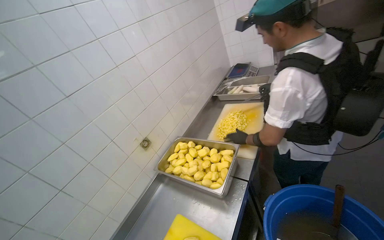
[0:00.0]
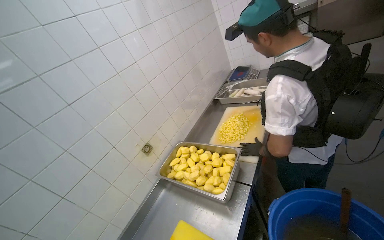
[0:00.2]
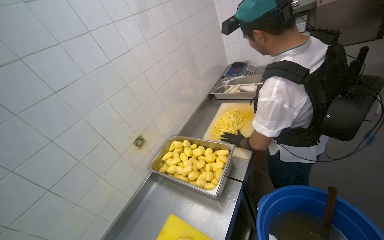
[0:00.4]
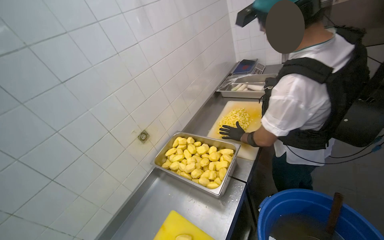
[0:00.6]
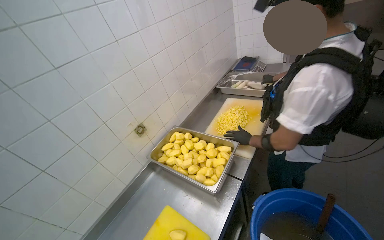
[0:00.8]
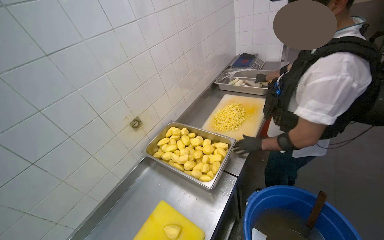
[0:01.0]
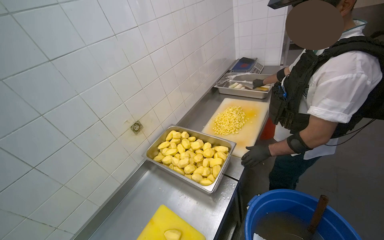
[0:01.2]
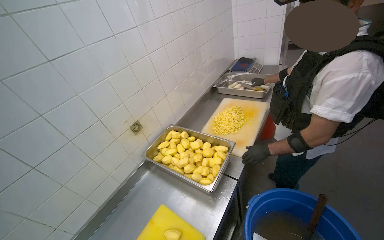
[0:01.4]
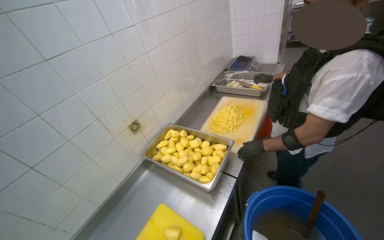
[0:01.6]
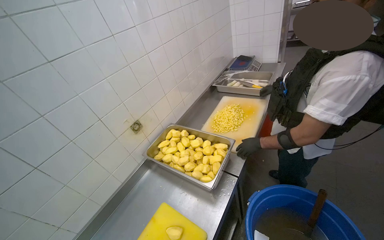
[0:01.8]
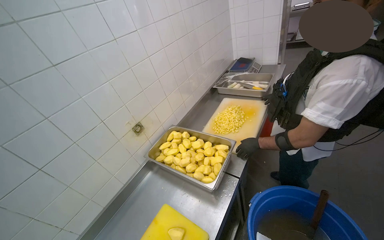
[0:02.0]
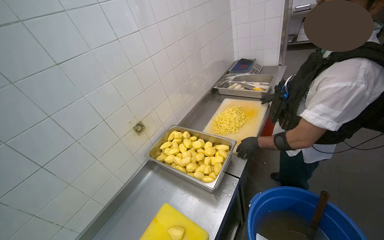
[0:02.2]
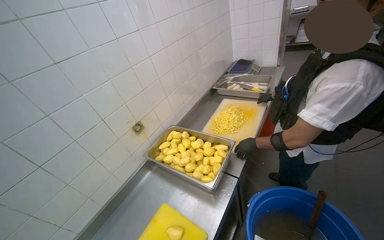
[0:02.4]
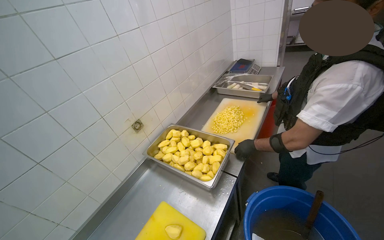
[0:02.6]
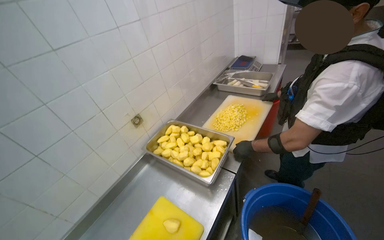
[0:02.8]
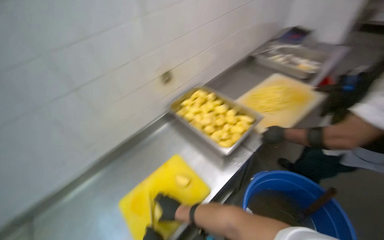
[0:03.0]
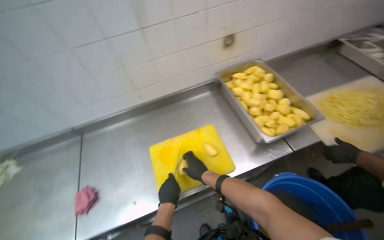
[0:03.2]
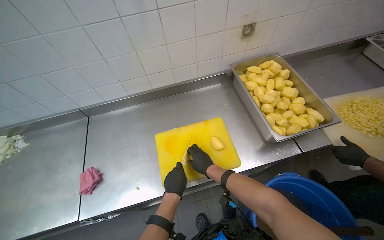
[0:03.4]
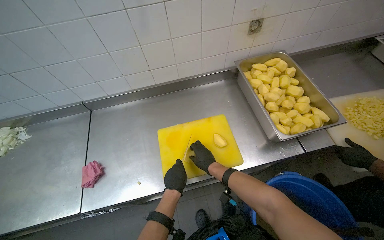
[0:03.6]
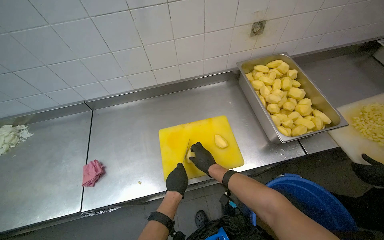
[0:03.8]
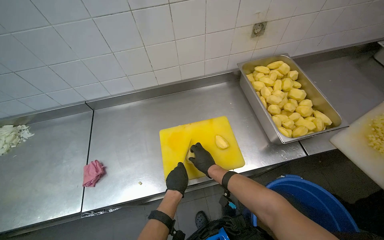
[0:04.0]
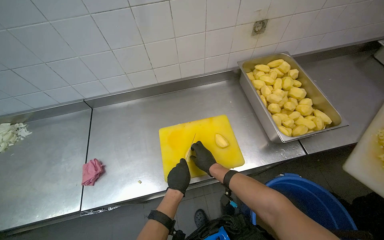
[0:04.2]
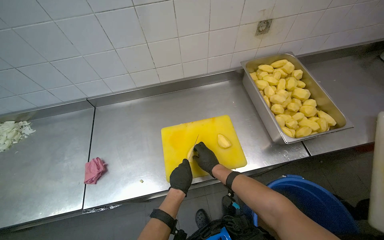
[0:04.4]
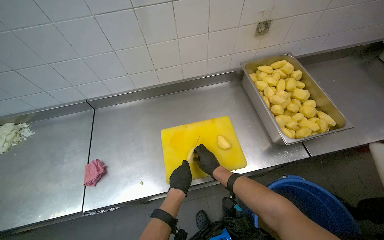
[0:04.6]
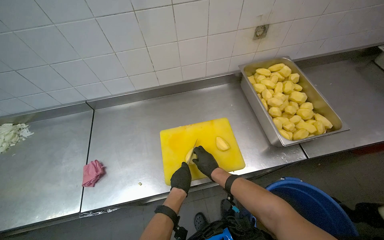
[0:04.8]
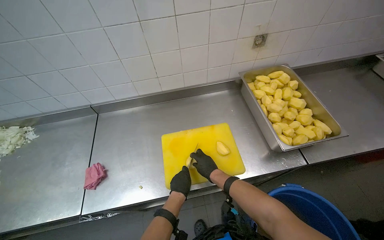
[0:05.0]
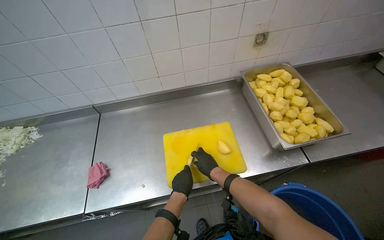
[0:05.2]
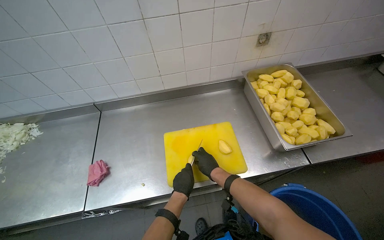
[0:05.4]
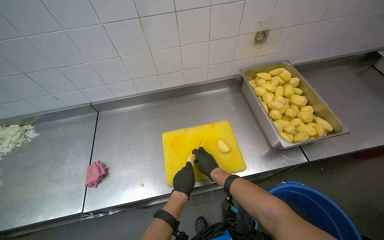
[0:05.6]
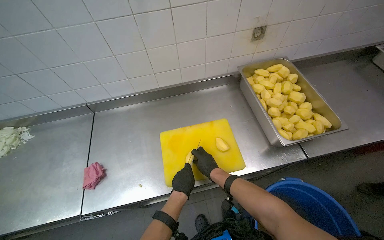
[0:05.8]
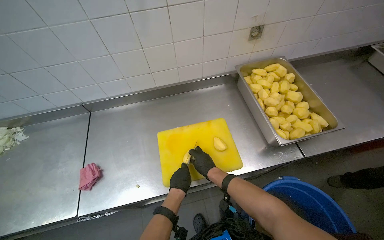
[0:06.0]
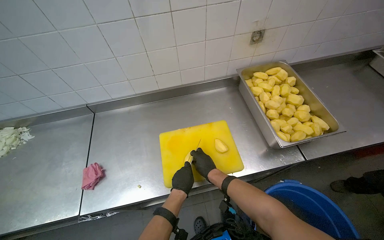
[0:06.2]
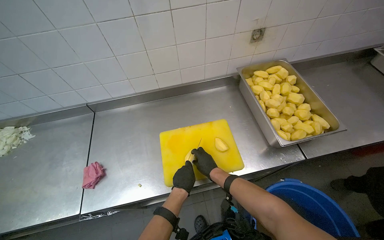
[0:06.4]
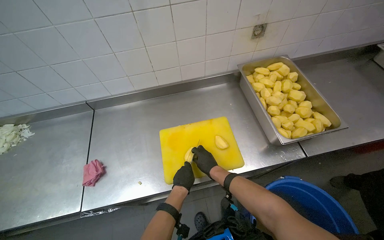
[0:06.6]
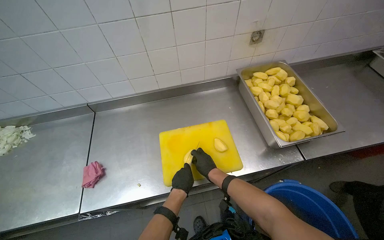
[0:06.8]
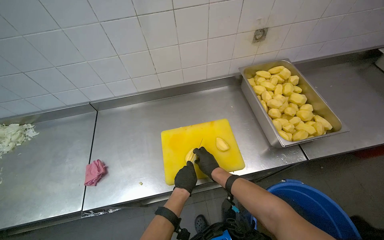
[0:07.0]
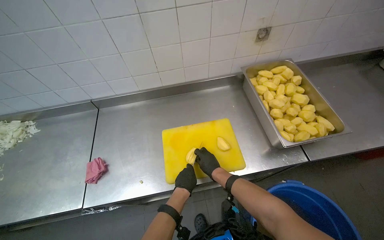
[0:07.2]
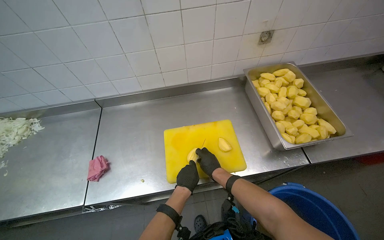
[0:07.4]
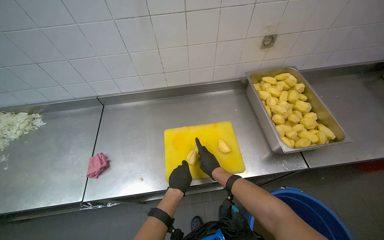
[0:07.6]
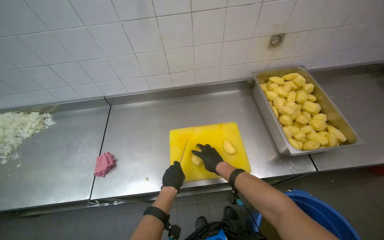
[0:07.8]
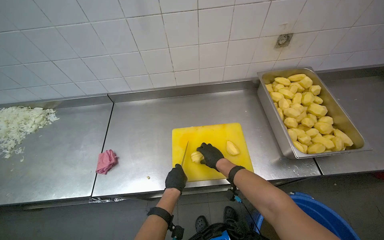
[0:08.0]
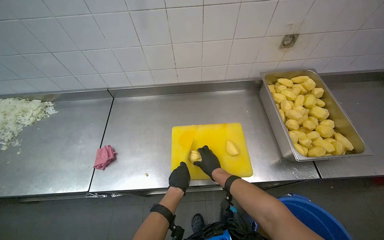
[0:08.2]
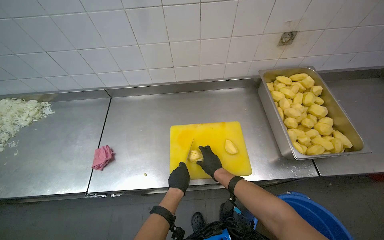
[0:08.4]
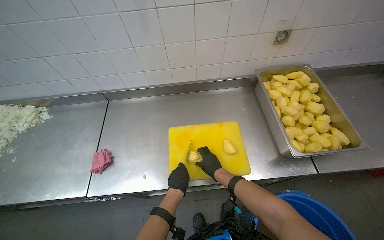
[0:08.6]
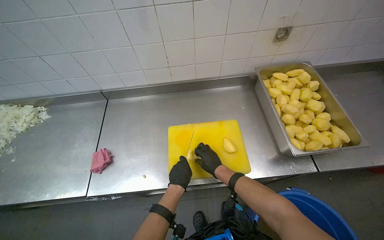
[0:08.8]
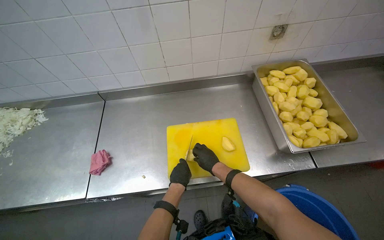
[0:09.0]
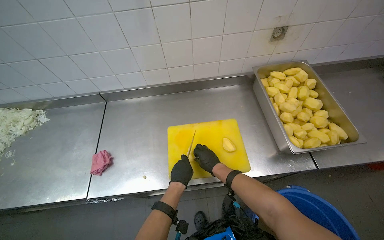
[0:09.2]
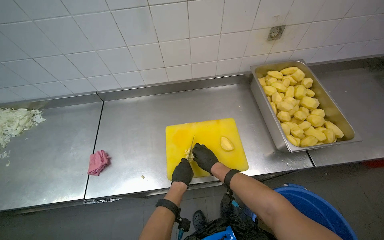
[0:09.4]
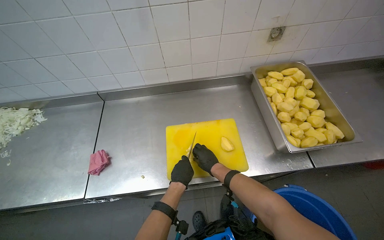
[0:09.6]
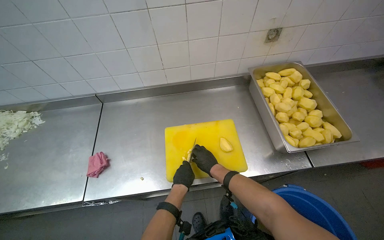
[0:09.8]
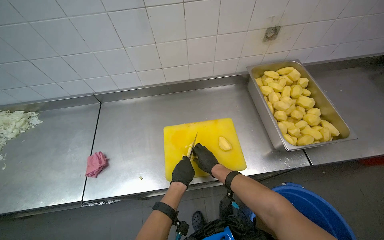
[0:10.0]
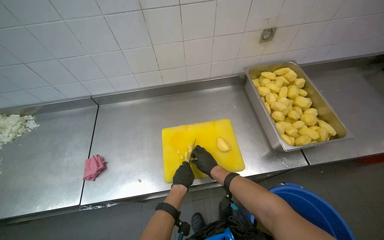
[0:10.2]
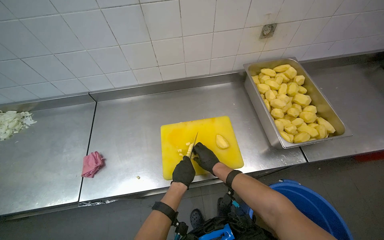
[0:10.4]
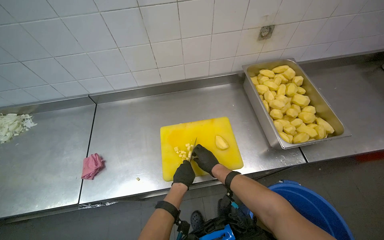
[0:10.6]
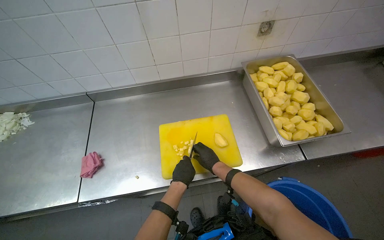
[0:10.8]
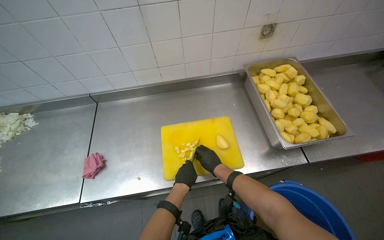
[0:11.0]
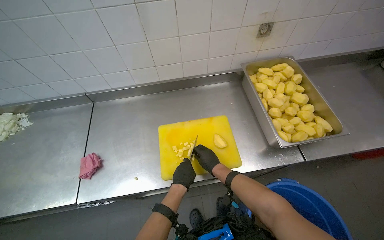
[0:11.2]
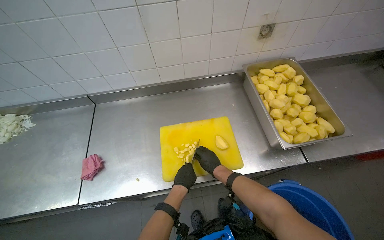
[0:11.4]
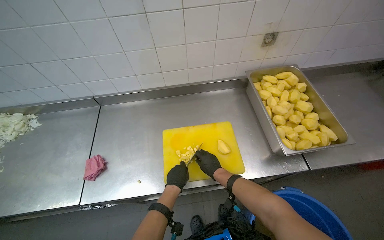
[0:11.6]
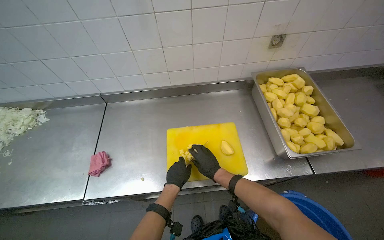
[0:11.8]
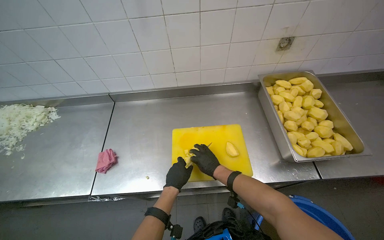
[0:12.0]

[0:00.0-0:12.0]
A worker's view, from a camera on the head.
Job: preparing food.
The whole recording: Chopping potatoes into cubes. The worker chops peeled potatoes into small cubes on a yellow cutting board.
0:03.0 to 0:04.4: The head rotates approximately 30 degrees to the left. The wearer looks some 15 degrees further downward.
0:04.4 to 0:07.6: The hands are busy where they are.
0:09.0 to 0:12.0: The hands make small movements and keep their place.

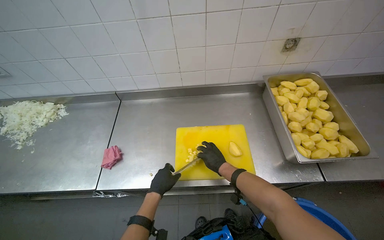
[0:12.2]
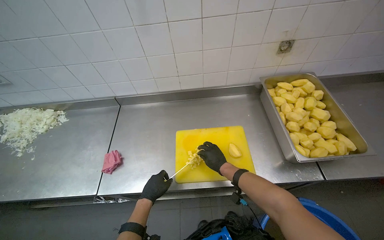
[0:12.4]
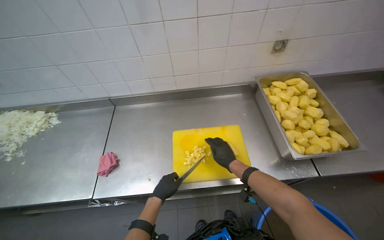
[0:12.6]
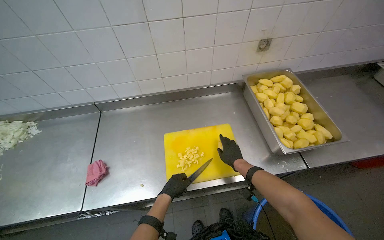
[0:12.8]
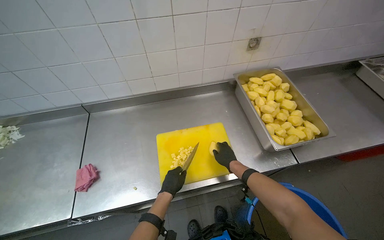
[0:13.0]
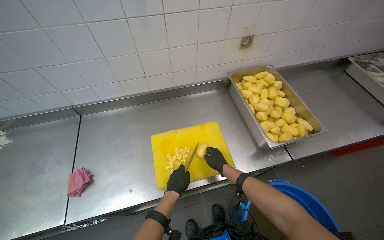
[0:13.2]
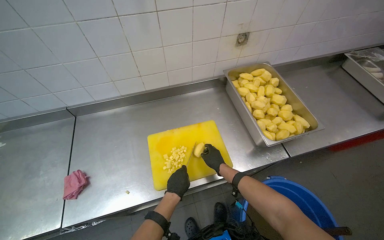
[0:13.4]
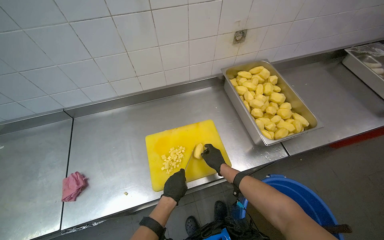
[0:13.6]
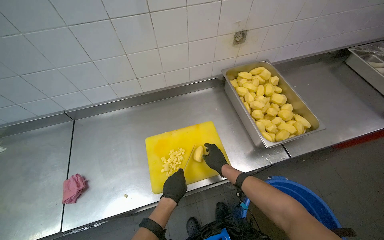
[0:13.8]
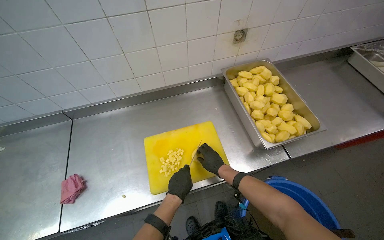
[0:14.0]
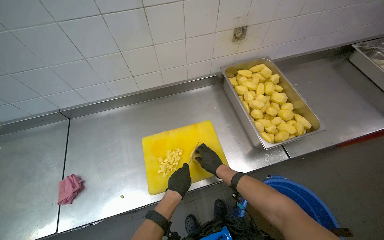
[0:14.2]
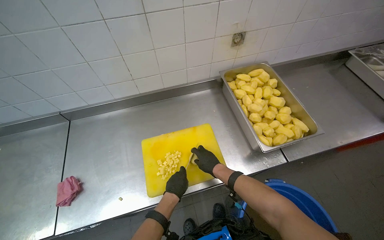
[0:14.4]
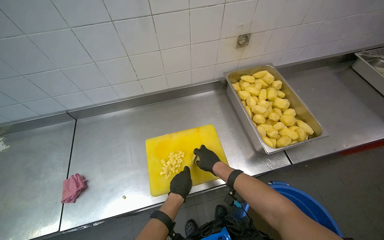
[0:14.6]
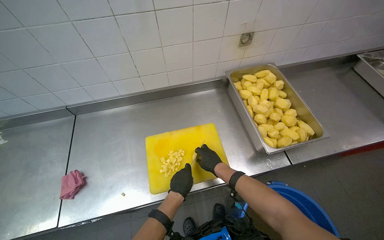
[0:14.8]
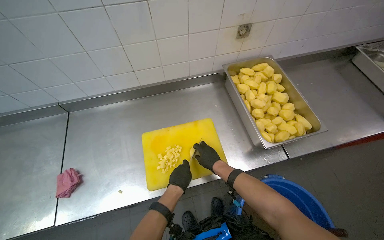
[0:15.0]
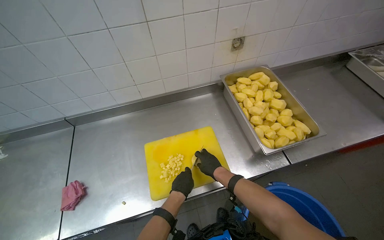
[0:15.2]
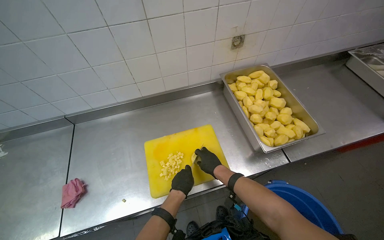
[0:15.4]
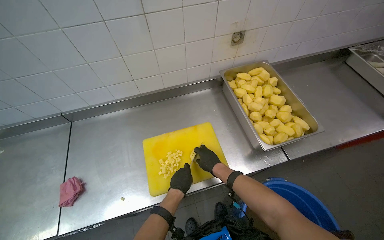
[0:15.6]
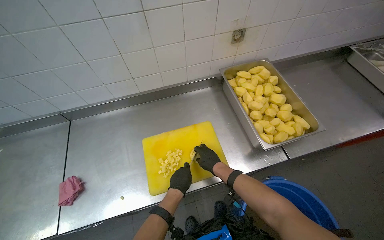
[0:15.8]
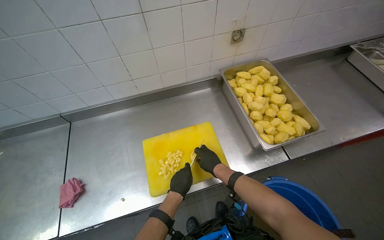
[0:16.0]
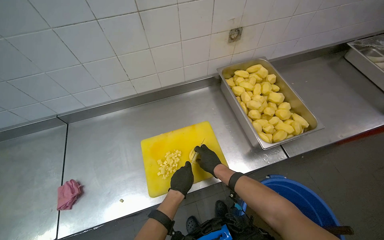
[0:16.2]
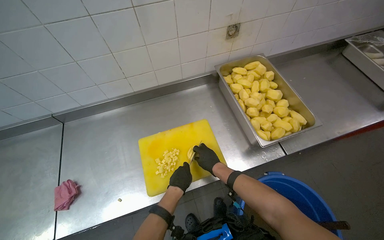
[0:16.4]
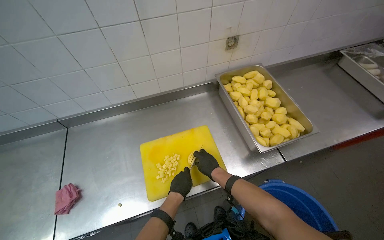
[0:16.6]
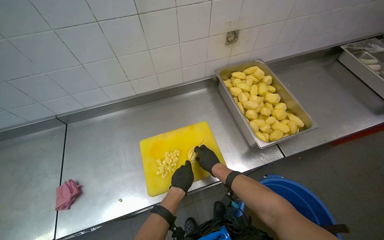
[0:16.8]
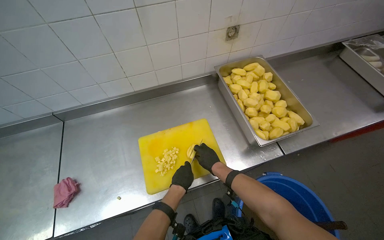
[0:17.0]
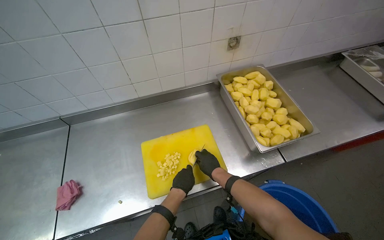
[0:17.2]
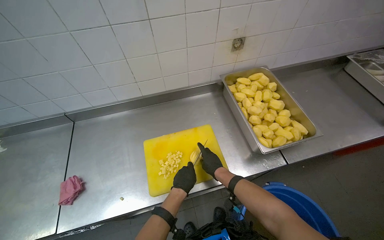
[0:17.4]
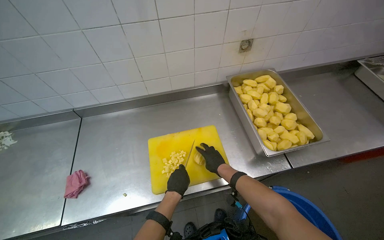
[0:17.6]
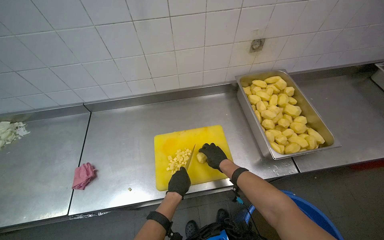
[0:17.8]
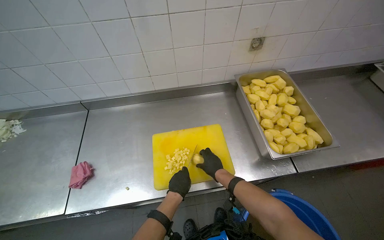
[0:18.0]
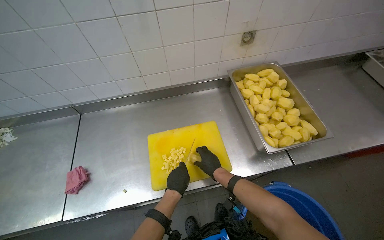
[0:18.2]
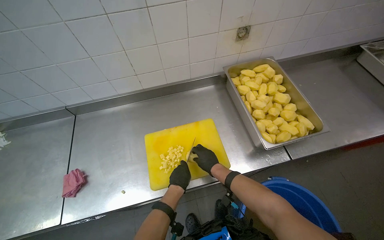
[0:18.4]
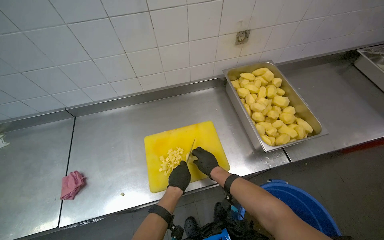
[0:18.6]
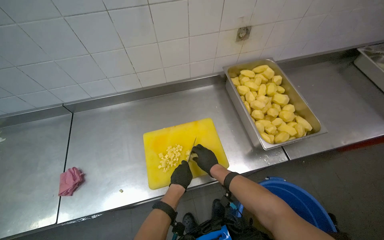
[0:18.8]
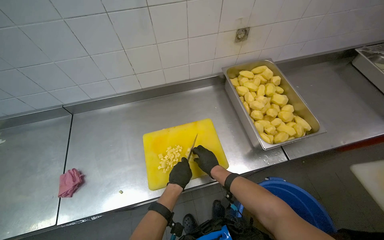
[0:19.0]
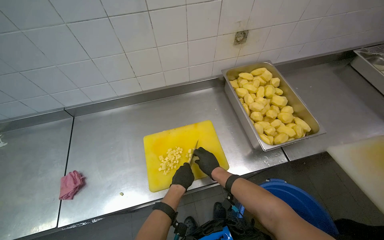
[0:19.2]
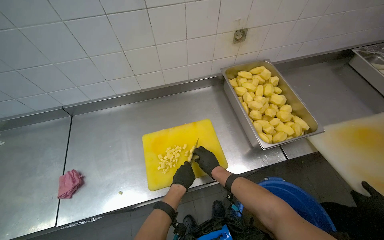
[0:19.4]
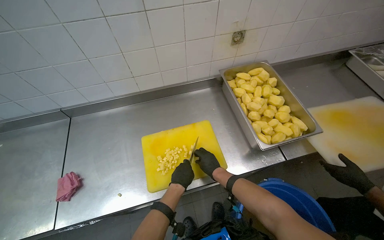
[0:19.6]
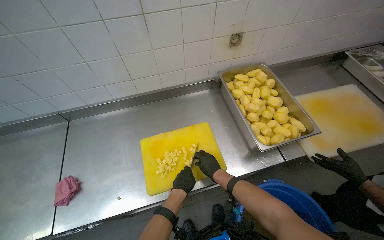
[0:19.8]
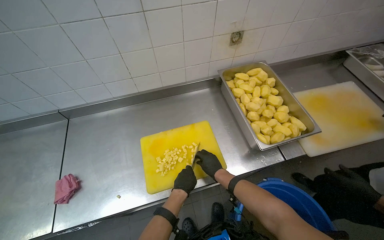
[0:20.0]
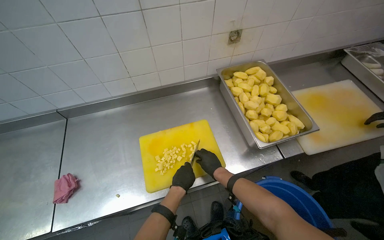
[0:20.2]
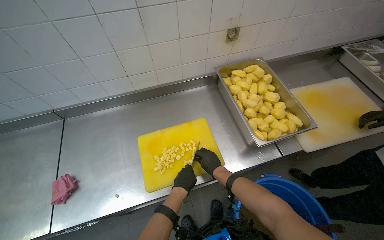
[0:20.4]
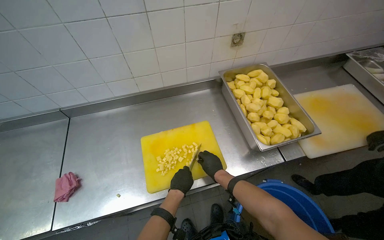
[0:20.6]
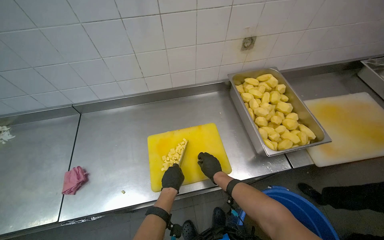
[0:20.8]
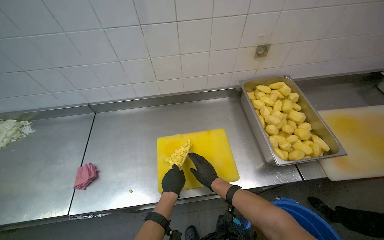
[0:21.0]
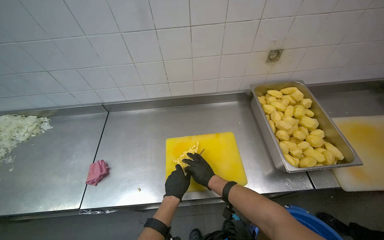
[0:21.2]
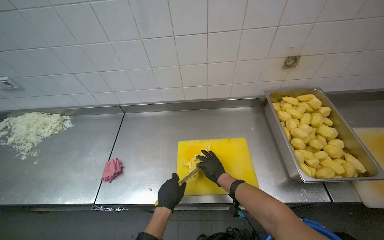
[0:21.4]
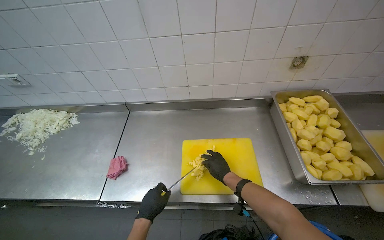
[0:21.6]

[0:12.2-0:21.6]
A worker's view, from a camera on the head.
Job: preparing food.
The whole recording: Chopping potatoes into cubes. The worker chops peeled potatoes into small cubes on a yellow cutting board.
0:12.2 to 0:13.8: The left hand shifts approximately 15 cm to the right.
0:13.8 to 0:20.0: The hands make small movements and keep their place.
0:20.0 to 0:21.6: The wearer's head swings roughly 15 degrees to the left. The left hand heads to the left, covering about 25 cm.
